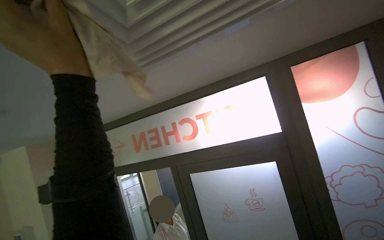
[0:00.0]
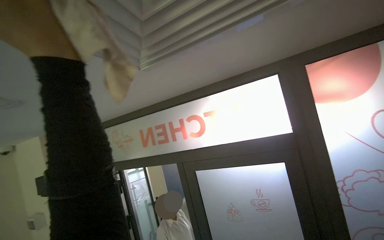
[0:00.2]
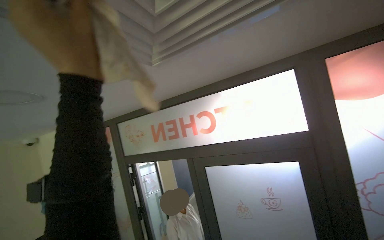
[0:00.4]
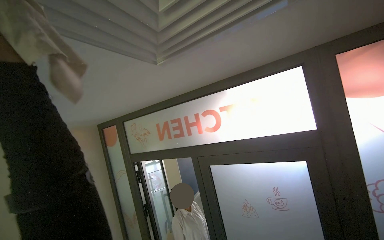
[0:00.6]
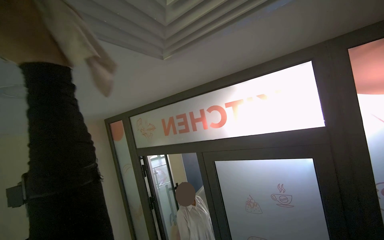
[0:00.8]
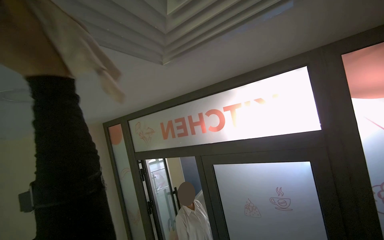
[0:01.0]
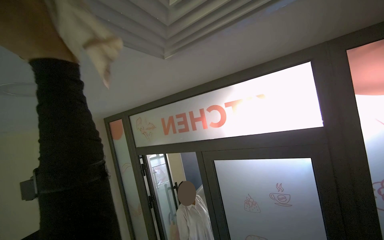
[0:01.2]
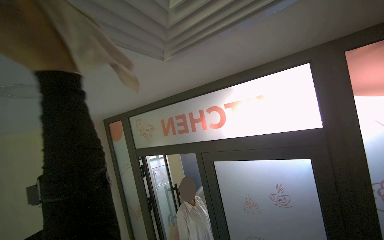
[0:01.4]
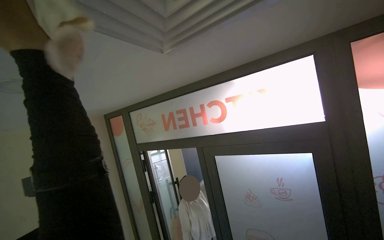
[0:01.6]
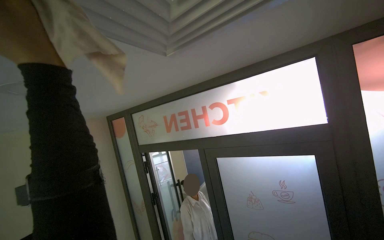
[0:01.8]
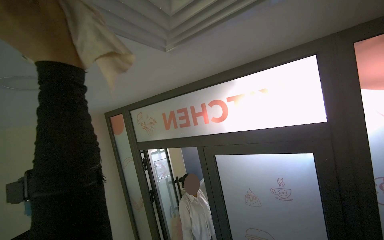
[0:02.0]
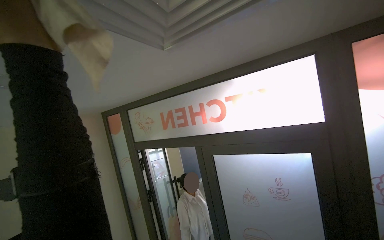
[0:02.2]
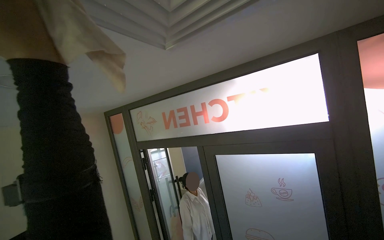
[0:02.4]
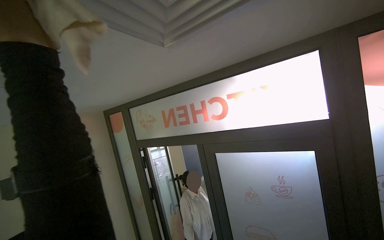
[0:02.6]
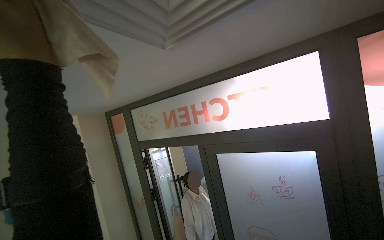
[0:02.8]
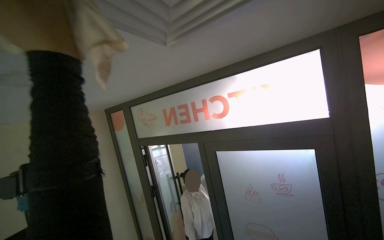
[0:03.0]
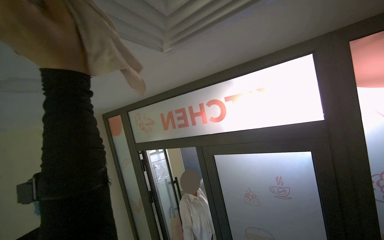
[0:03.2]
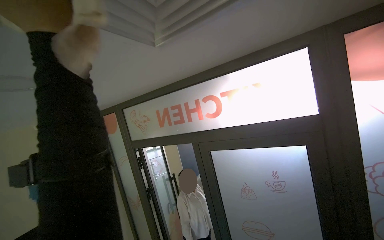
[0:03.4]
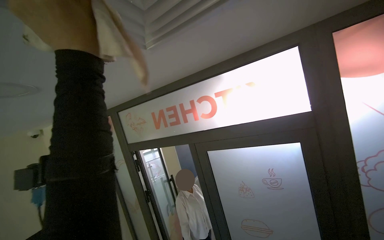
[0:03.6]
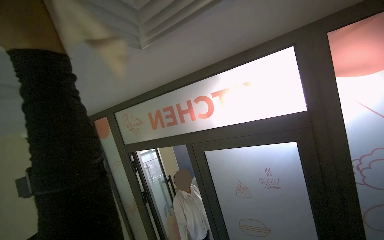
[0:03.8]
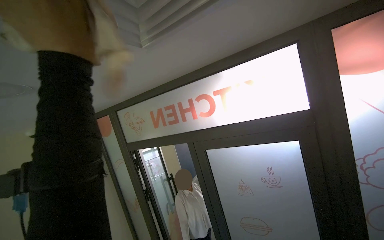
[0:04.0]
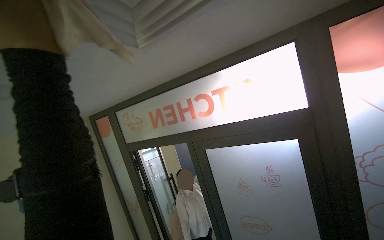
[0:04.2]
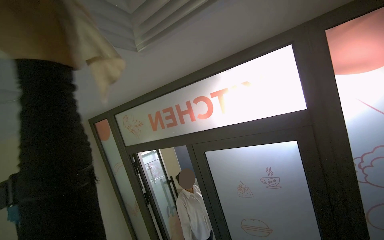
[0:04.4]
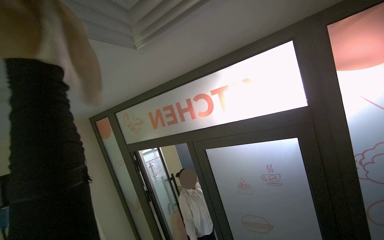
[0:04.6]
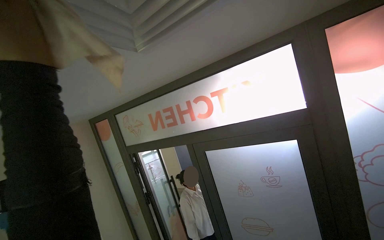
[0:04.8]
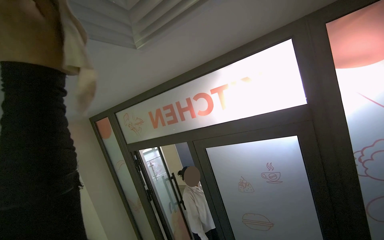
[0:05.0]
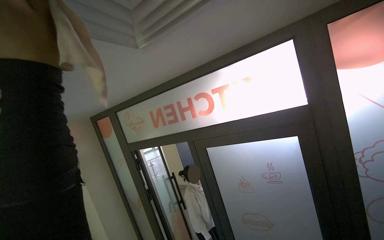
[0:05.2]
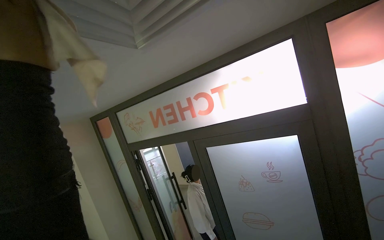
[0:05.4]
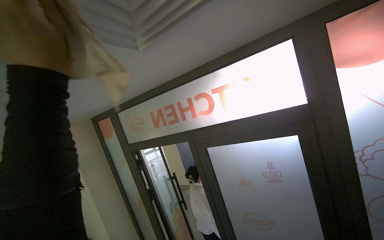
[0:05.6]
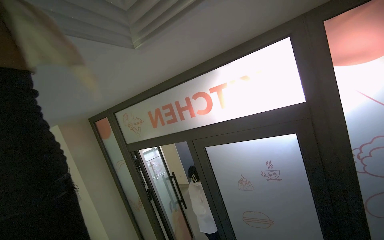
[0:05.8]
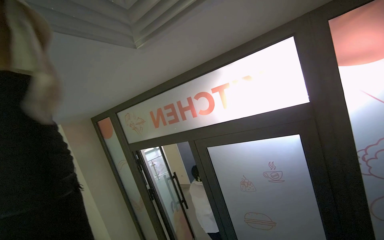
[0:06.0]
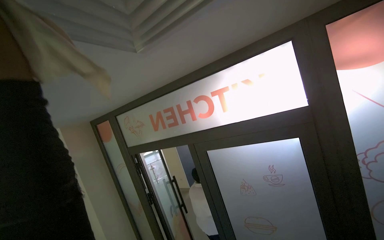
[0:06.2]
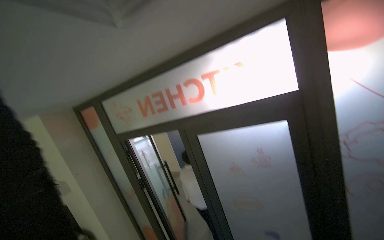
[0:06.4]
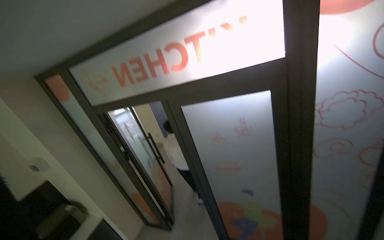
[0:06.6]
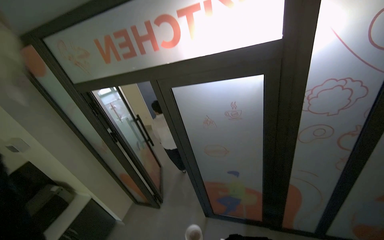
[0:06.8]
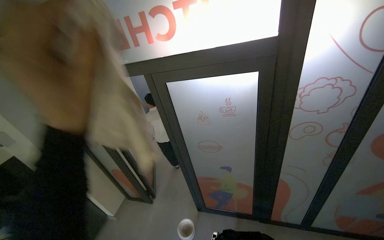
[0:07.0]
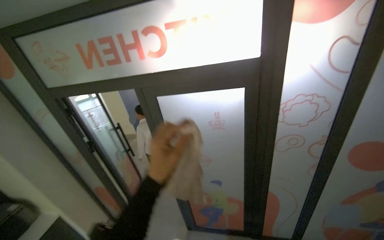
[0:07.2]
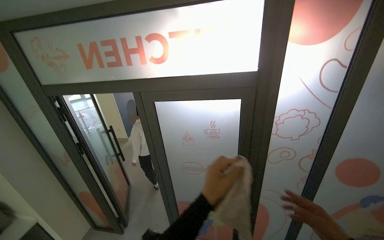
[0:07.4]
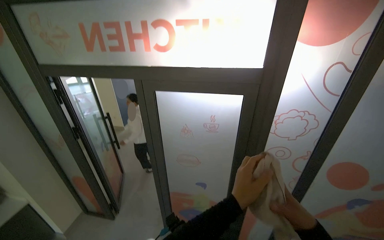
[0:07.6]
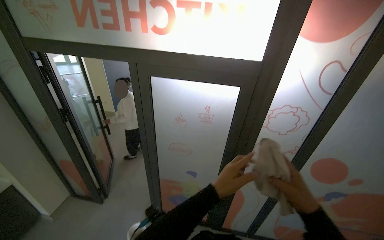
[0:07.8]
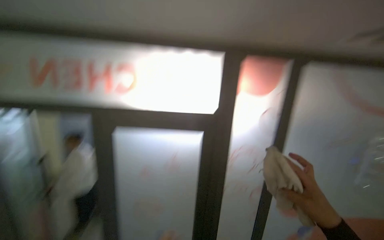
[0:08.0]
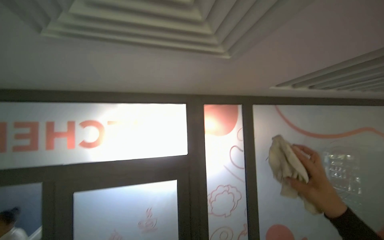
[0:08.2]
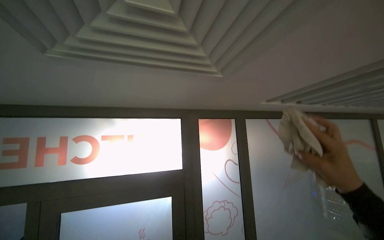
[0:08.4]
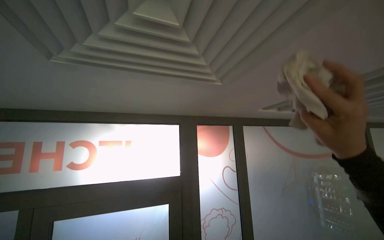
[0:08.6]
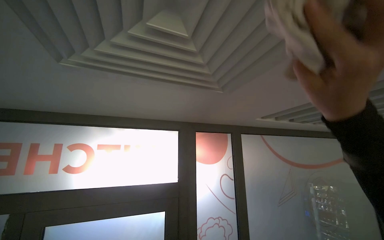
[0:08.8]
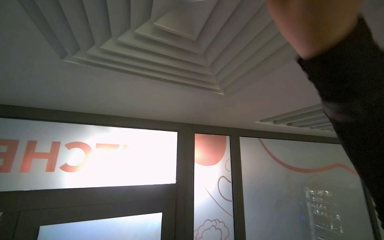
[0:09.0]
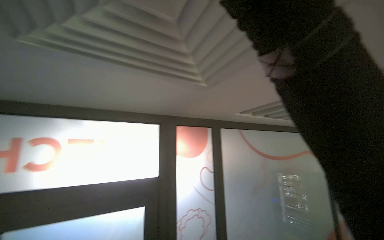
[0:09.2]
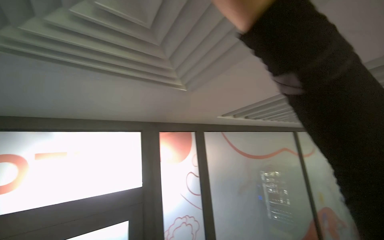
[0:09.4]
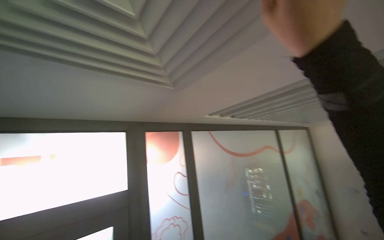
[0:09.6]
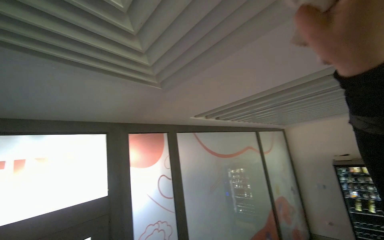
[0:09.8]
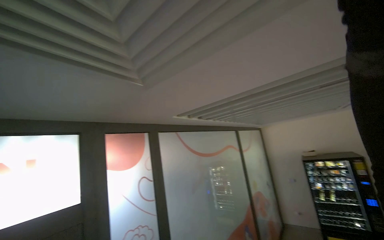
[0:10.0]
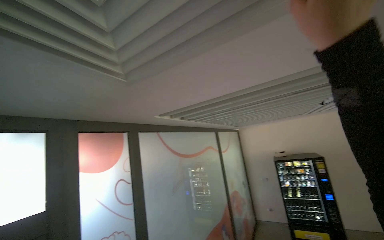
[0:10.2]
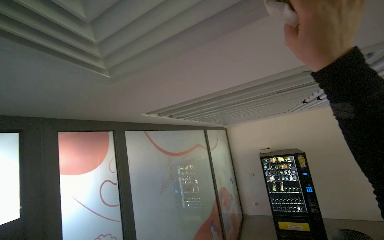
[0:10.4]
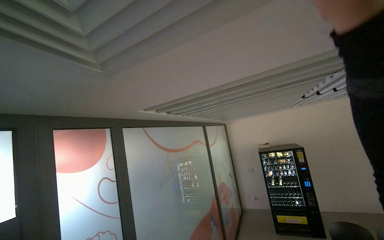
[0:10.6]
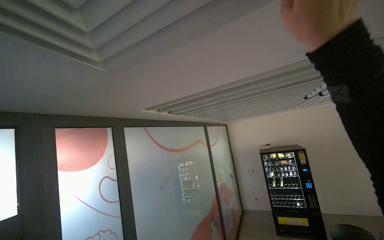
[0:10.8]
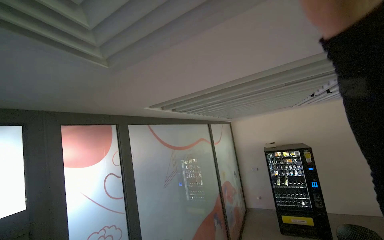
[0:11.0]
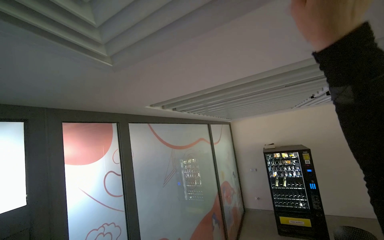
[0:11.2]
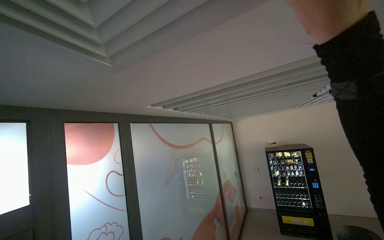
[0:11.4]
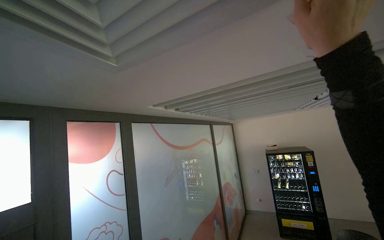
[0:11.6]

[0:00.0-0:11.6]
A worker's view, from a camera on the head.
Job: wiping surfaces.
The whole recording: Wiping ceiling vents. The worker wipes the ceiling vents with a cloth.
0:05.8 to 0:07.2: The view swings roughly 20 degrees to the right. The view tips downward by about 20 degrees.
0:07.2 to 0:08.8: The view swings approximately 20 degrees to the right. The wearer looks roughly 20 degrees further upward.
0:08.8 to 0:10.2: The camera is aimed some 40 degrees further to the right.

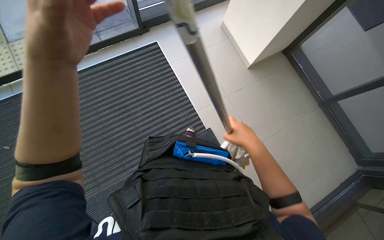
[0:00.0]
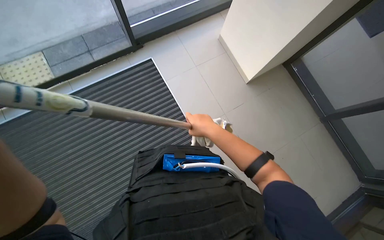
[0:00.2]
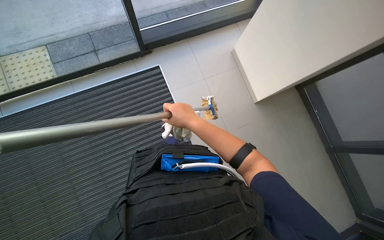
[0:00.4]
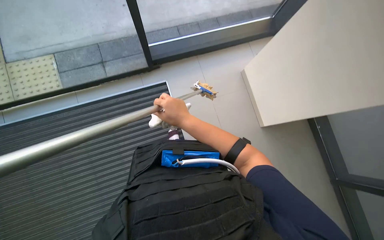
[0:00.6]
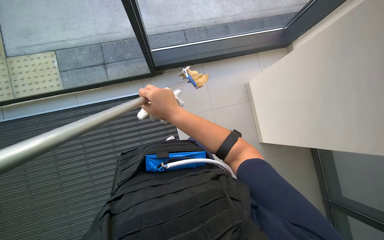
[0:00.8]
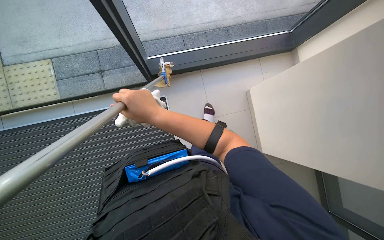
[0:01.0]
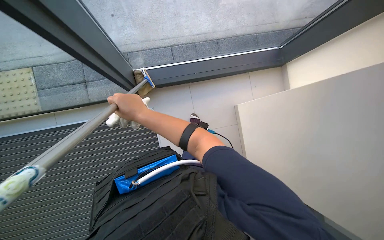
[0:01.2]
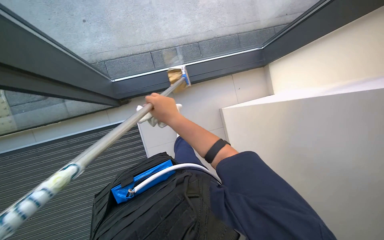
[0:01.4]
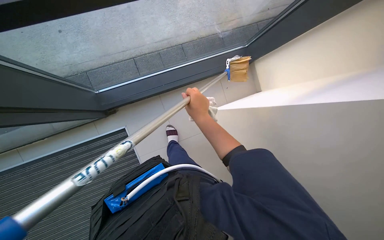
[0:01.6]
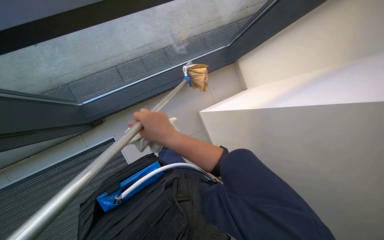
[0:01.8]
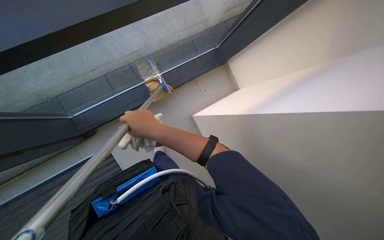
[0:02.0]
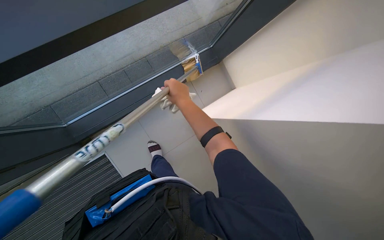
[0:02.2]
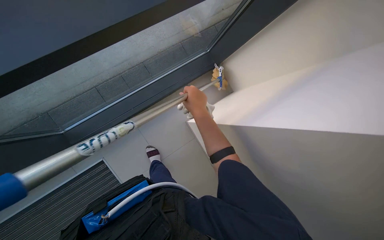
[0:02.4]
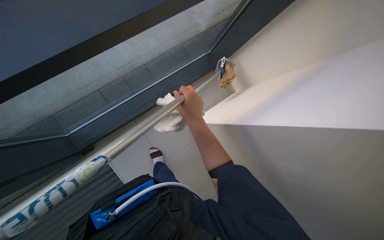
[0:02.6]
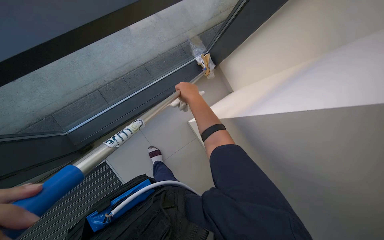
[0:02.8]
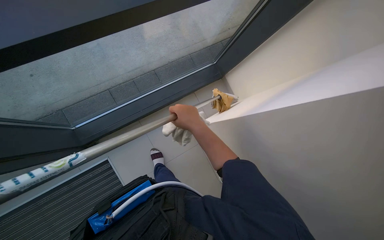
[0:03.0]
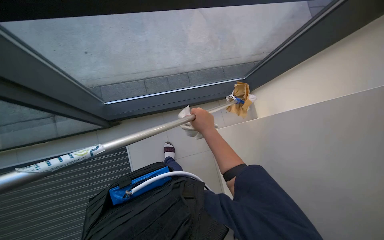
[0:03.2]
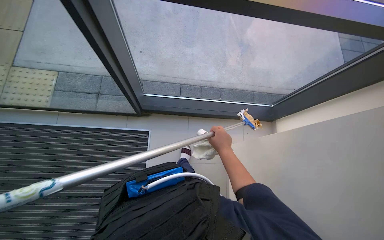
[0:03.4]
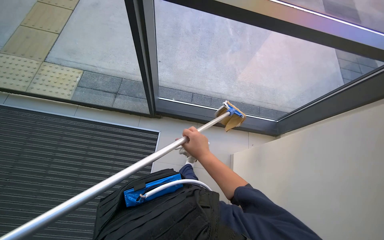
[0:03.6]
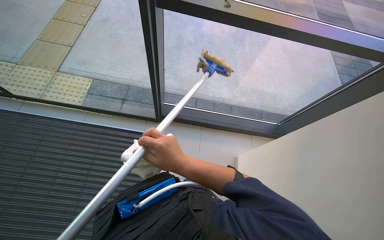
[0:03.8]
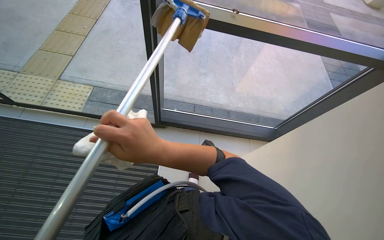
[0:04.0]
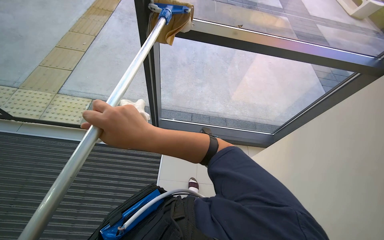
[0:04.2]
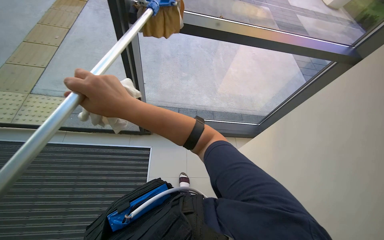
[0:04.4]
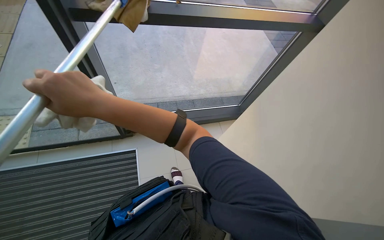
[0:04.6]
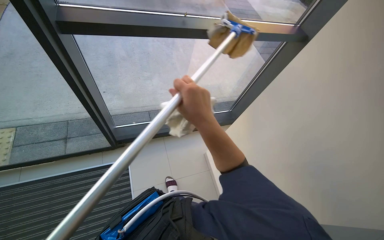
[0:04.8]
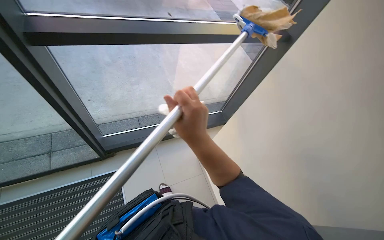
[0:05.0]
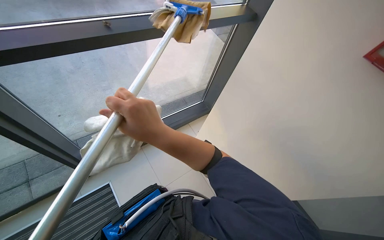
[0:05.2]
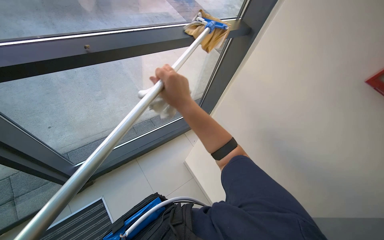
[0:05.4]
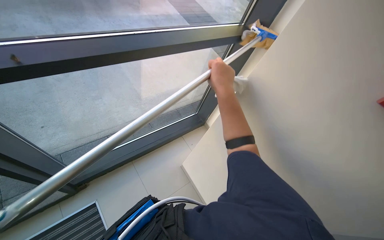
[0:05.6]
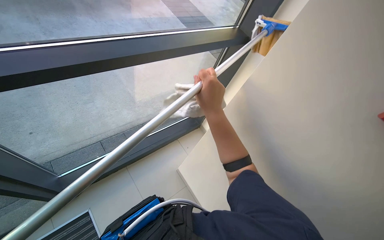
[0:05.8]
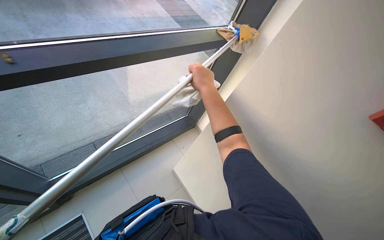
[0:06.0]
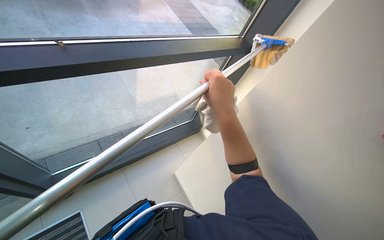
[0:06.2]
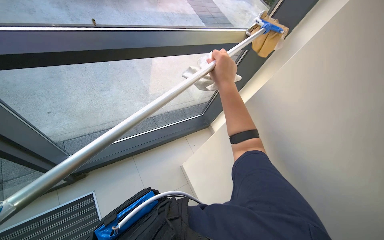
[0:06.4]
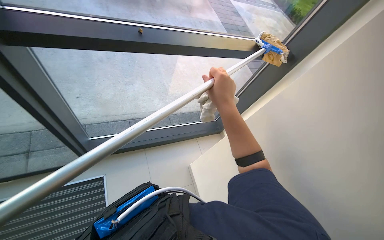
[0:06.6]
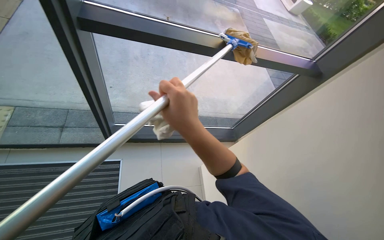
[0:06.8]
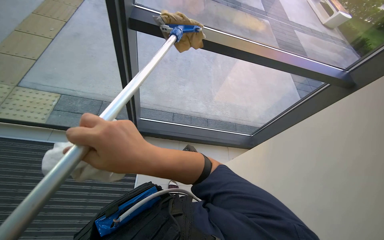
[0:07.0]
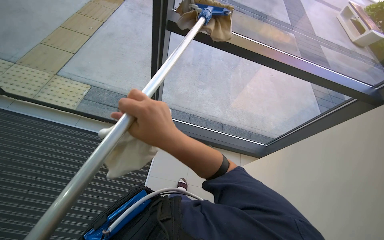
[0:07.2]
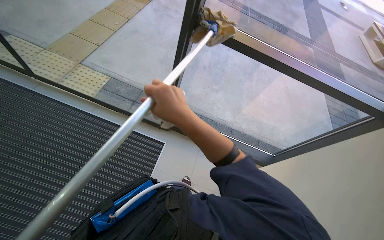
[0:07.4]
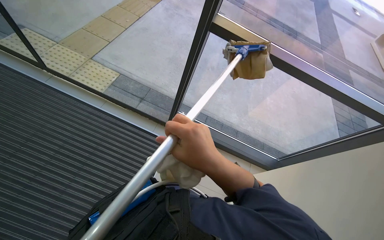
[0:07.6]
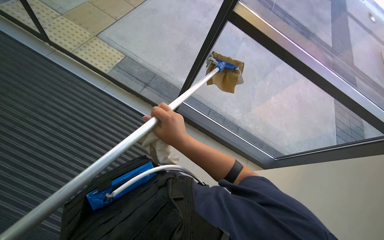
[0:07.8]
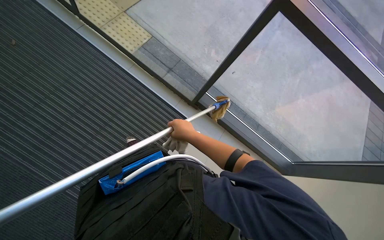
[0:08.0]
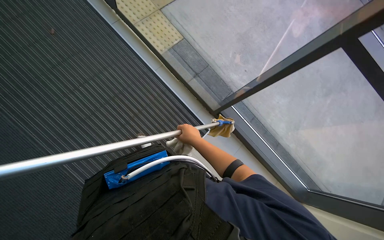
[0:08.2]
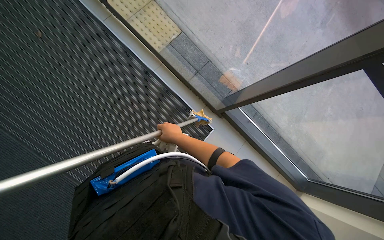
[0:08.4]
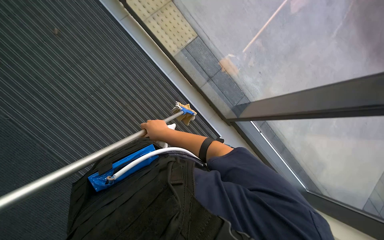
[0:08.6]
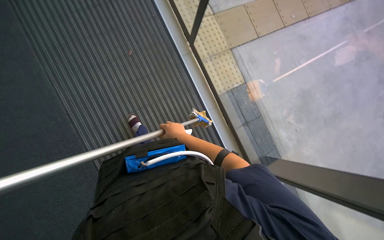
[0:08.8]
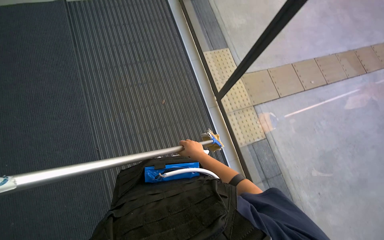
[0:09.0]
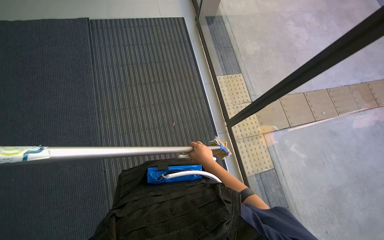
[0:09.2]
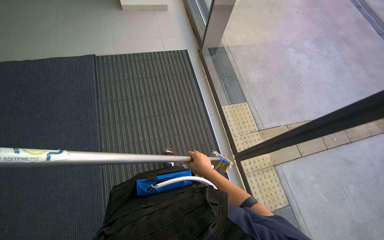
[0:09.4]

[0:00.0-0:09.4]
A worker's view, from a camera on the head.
Job: cleaning windows.
The whole recording: Cleaning windows and frames. The worker cleans the windows and frames with a long-handled tool and a cloth.
0:00.0 to 0:01.6: The camera is carried some 50 cm.
0:01.6 to 0:03.2: The right hand moves nearer and farther over roughly 15 cm, changing direction 4 times.
0:03.2 to 0:04.8: The wearer looks roughly 15 degrees further upward.
0:04.8 to 0:06.2: The right hand goes some 15 cm to the right, and moves some 15 cm farther from the camera and comes back.
0:06.2 to 0:07.8: The head turns to the left by roughly 60 degrees.
0:07.8 to 0:09.4: The wearer's head swings roughly 60 degrees to the left. The view tilts about 40 degrees upward.
